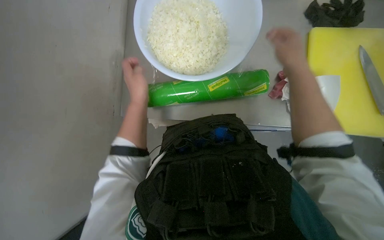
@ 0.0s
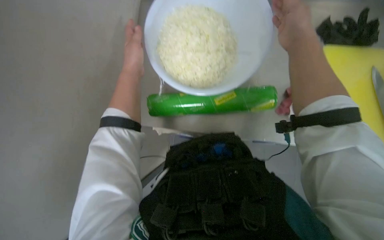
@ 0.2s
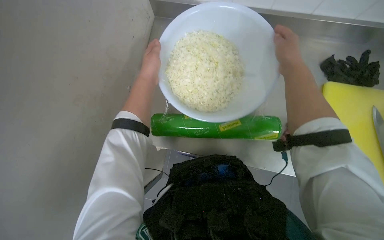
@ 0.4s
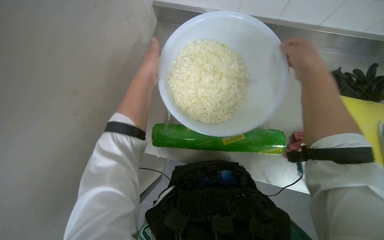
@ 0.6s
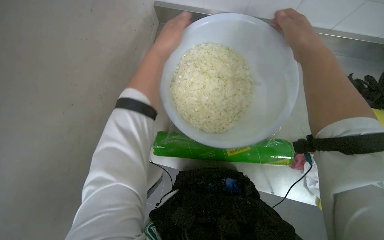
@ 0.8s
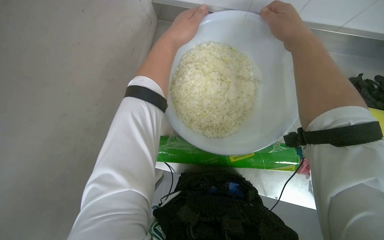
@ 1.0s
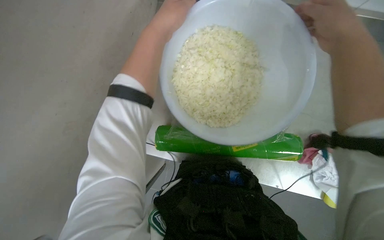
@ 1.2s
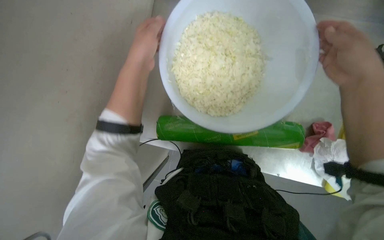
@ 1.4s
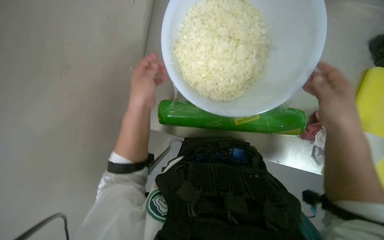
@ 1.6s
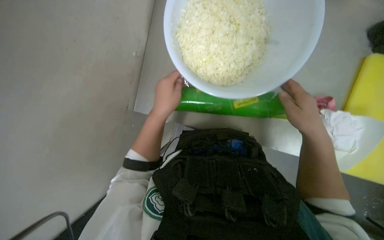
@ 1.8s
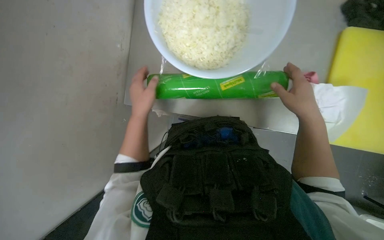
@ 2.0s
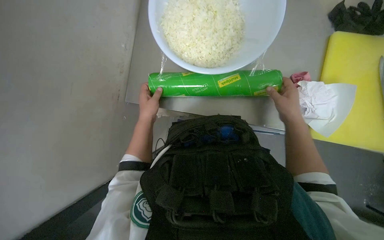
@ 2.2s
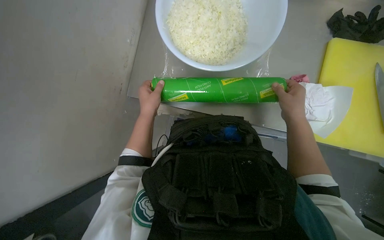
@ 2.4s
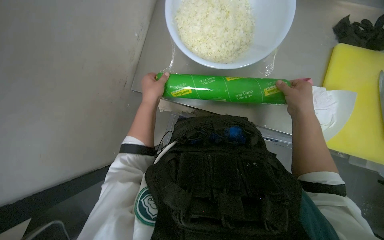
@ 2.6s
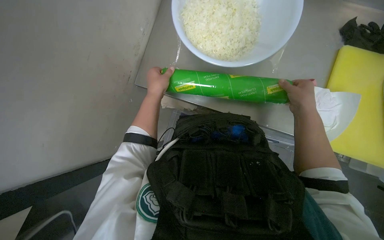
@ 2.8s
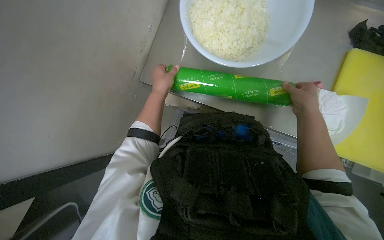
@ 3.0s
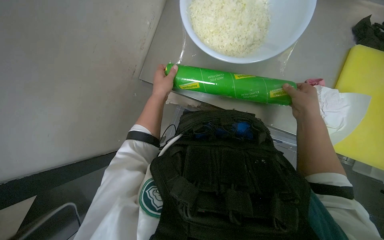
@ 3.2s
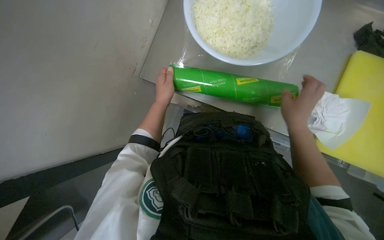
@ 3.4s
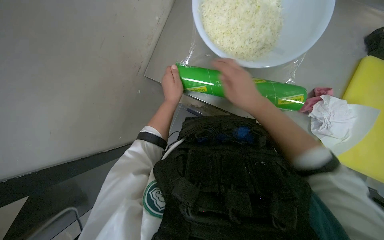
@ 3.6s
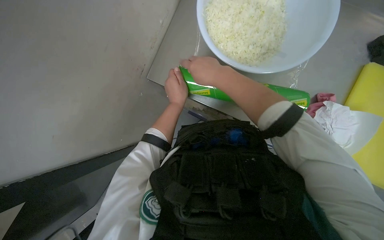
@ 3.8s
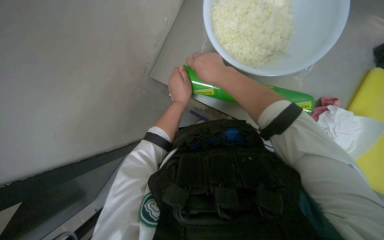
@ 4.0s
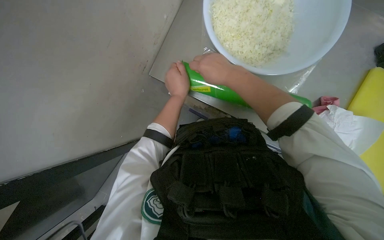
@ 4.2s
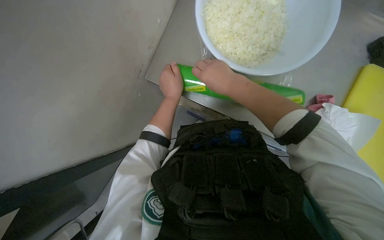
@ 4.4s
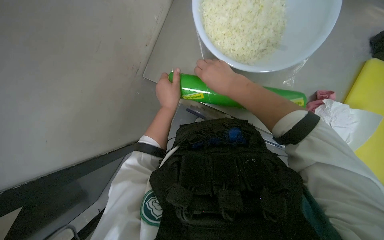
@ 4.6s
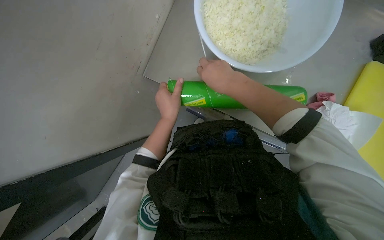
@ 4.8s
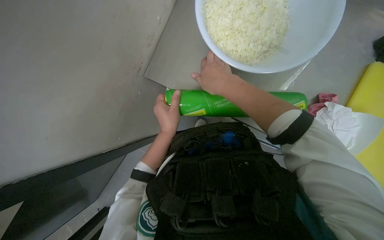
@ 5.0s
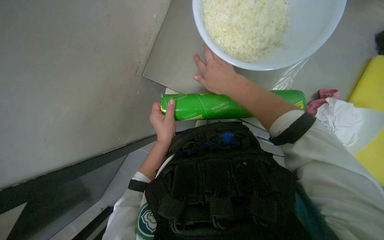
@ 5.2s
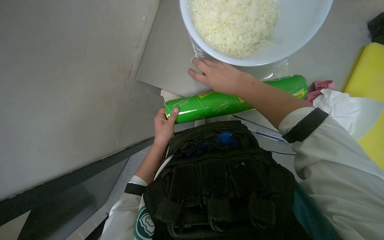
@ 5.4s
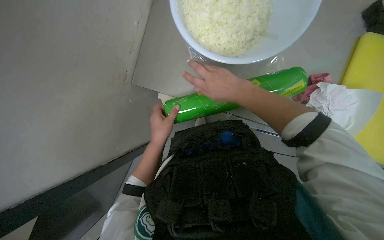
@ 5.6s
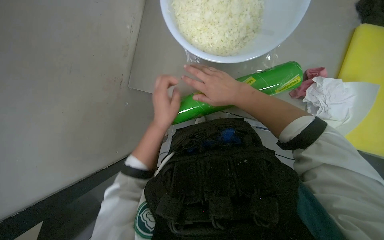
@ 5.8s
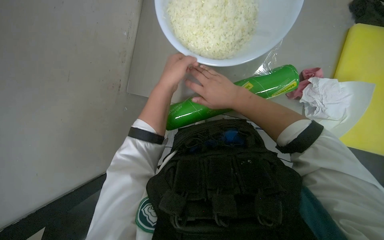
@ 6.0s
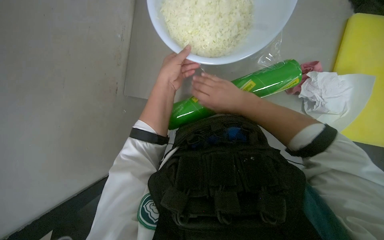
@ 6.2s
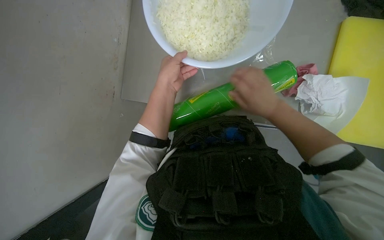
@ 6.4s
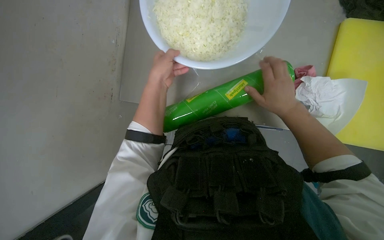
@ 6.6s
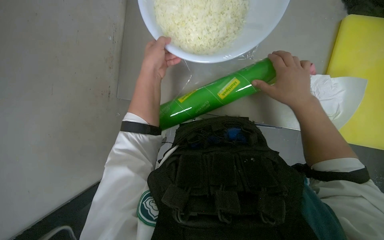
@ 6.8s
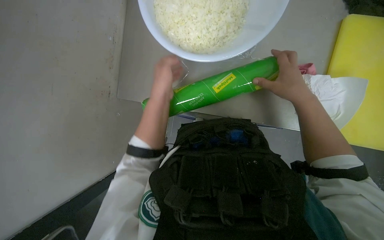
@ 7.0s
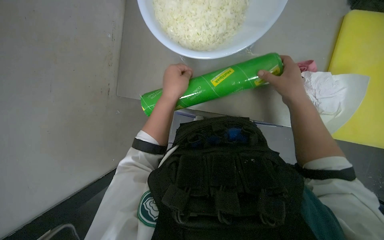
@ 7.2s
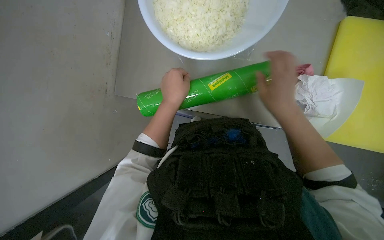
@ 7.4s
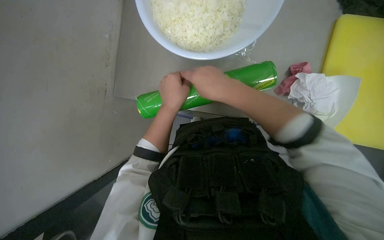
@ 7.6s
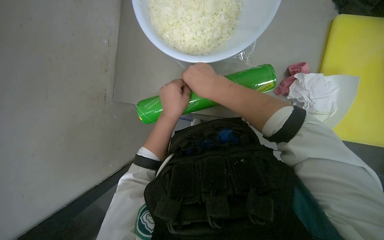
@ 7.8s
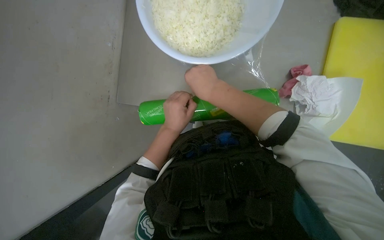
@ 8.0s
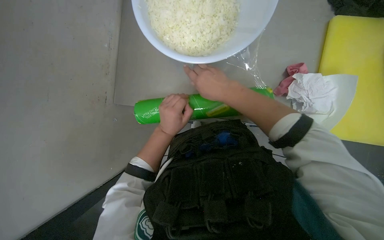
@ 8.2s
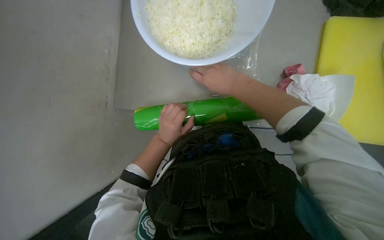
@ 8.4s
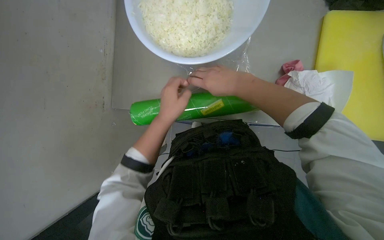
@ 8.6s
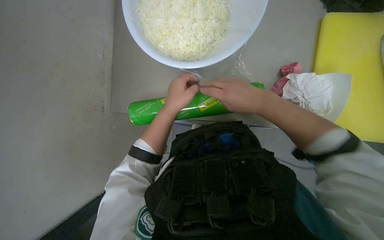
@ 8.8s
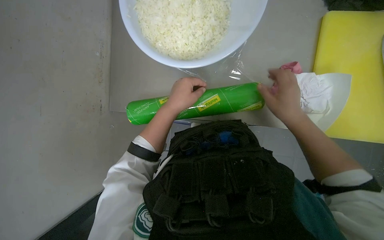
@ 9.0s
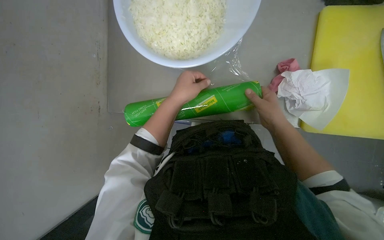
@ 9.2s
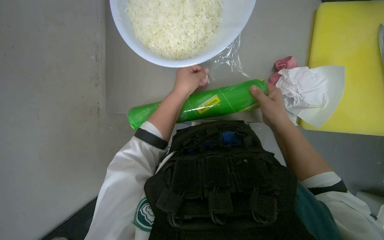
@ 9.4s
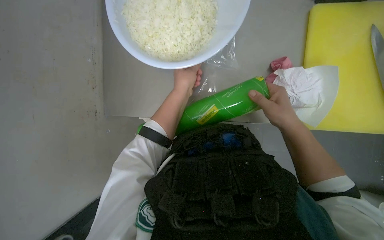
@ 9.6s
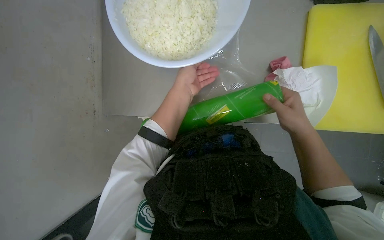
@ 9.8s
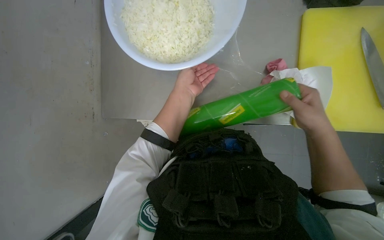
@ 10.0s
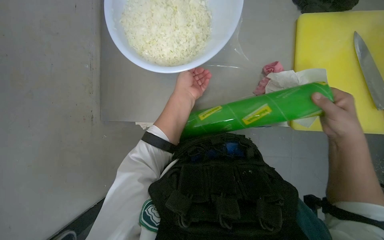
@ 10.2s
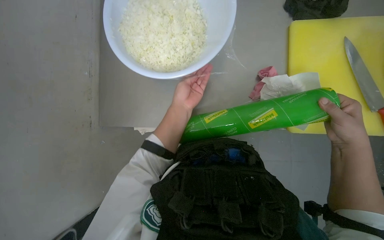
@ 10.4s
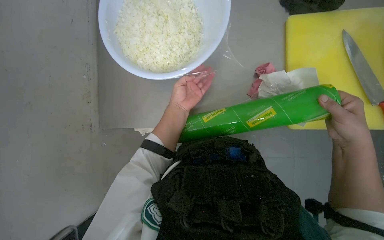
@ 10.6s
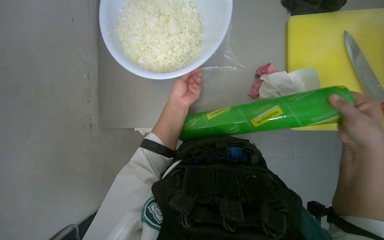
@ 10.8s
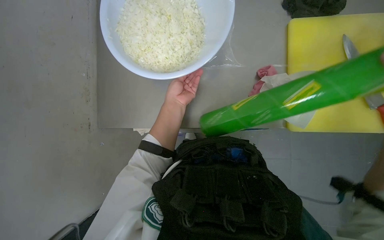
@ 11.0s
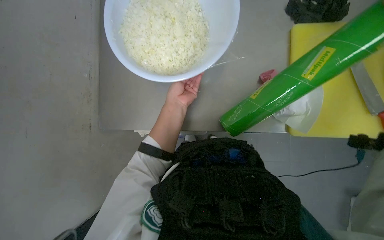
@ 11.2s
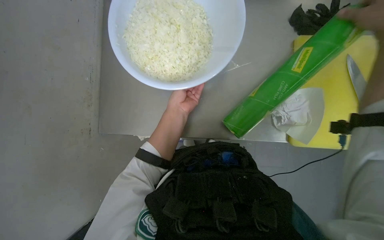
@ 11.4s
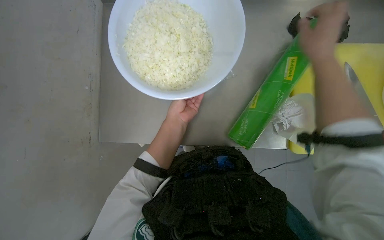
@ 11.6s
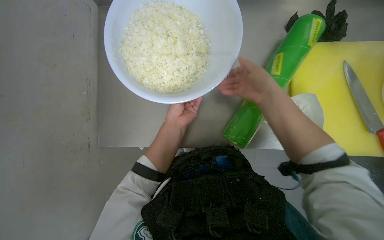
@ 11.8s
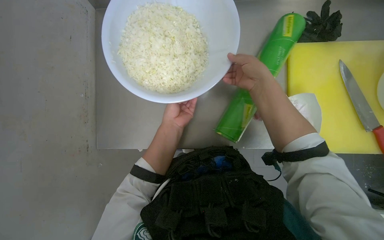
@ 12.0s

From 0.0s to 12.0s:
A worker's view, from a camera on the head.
Job: preparing food.
The whole recording: Covering bowl with plastic wrap. The worker unwraps plastic wrap and covers a bowl of chopped onions and other products.
From 0.0s to 1.6s: The left hand moves approximately 30 cm up the picture and comes back.
From 3.0s to 4.4s: The right hand goes roughly 25 cm to the left and up the picture.
From 4.4s to 6.0s: The left hand goes down the picture and returns, roughly 15 cm each way.
From 6.0s to 7.6s: The right hand goes approximately 10 cm nearer to the camera, and travels to the right and back again, some 20 cm each way. Meanwhile the left hand moves down the picture, some 10 cm.
From 7.6s to 9.0s: The left hand moves some 10 cm farther from the camera and comes back, while the right hand heads to the right, covering some 20 cm.
From 9.0s to 10.4s: The right hand moves to the right, approximately 15 cm.

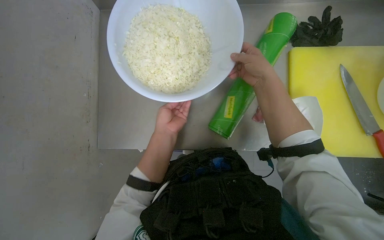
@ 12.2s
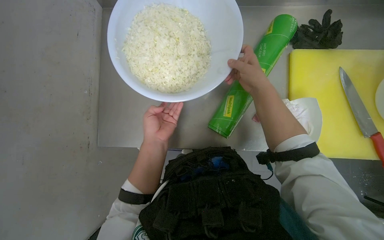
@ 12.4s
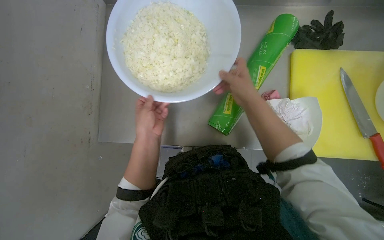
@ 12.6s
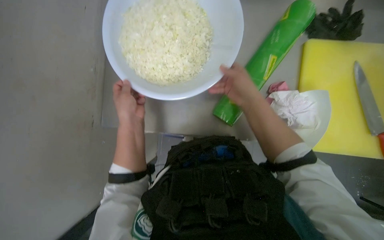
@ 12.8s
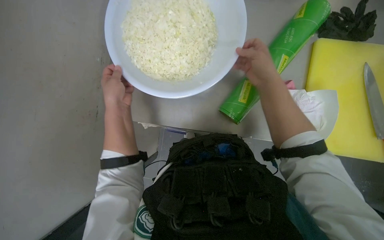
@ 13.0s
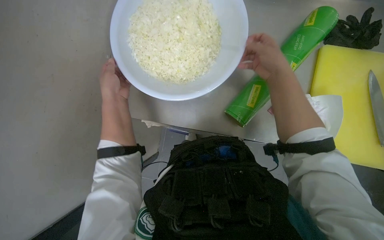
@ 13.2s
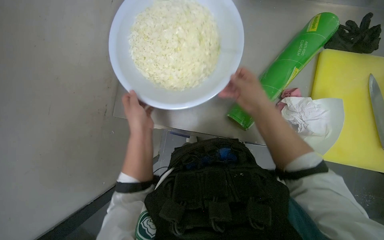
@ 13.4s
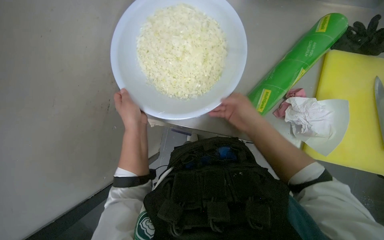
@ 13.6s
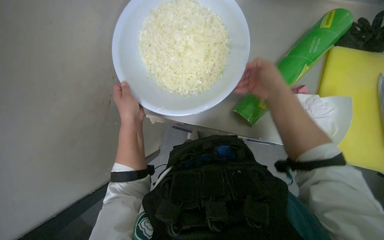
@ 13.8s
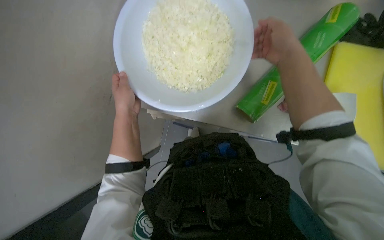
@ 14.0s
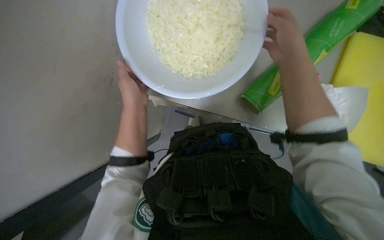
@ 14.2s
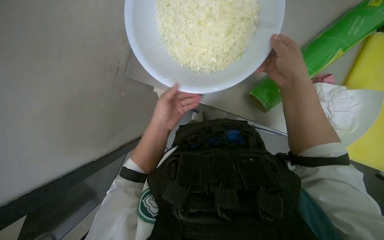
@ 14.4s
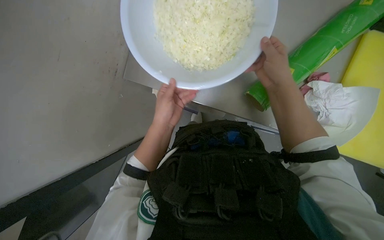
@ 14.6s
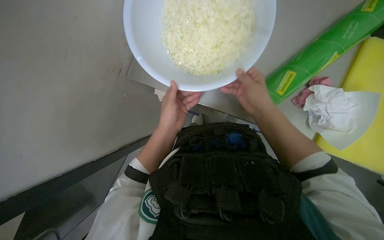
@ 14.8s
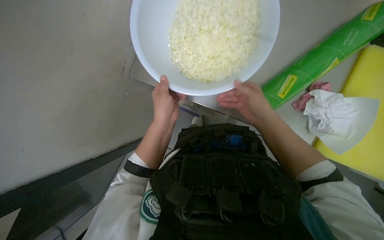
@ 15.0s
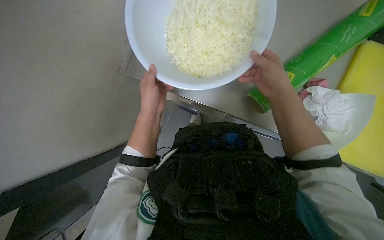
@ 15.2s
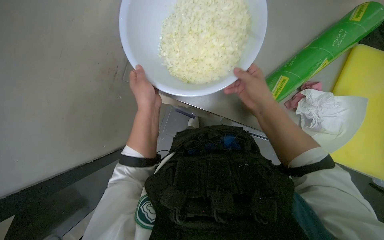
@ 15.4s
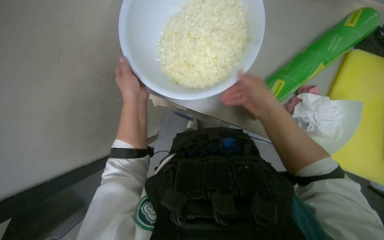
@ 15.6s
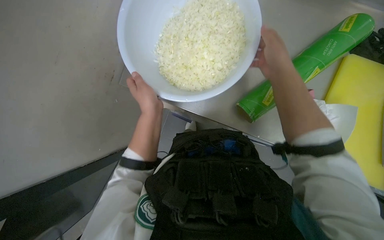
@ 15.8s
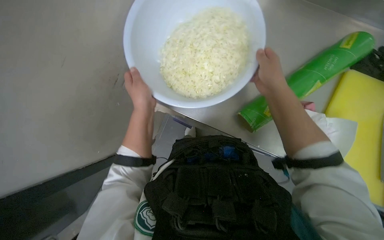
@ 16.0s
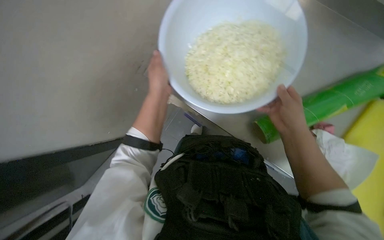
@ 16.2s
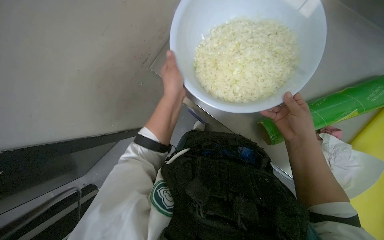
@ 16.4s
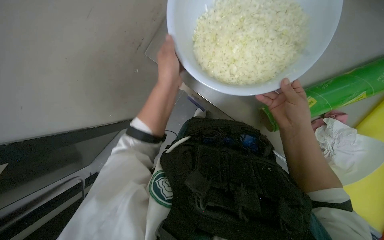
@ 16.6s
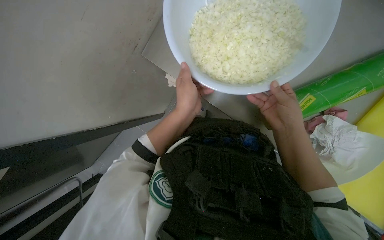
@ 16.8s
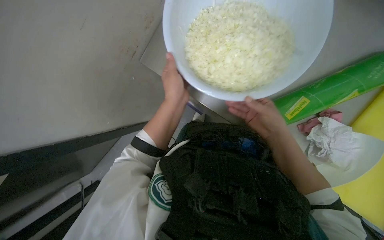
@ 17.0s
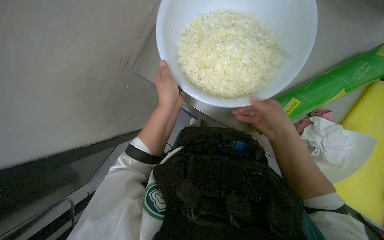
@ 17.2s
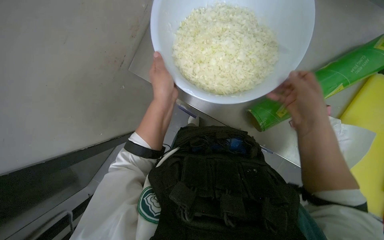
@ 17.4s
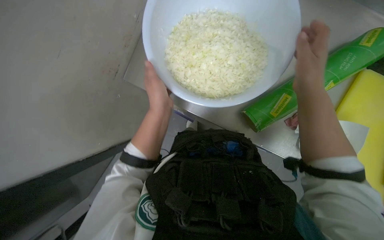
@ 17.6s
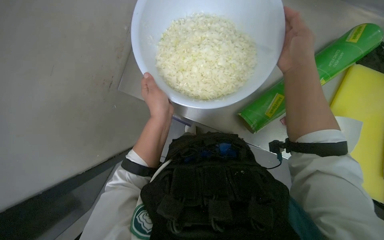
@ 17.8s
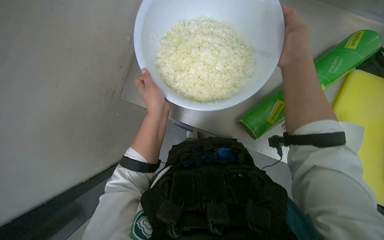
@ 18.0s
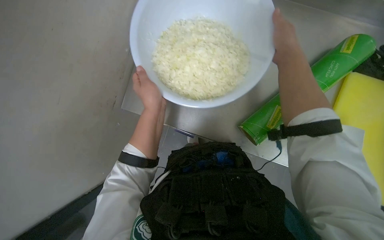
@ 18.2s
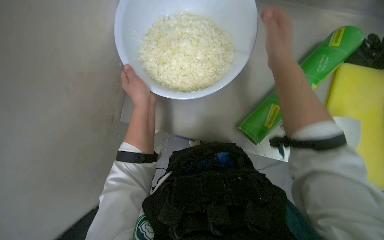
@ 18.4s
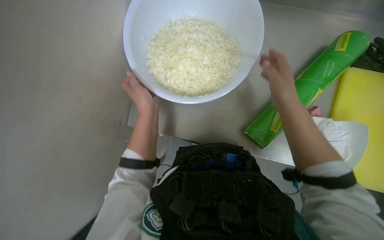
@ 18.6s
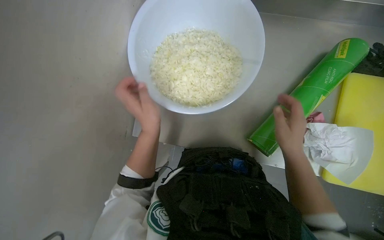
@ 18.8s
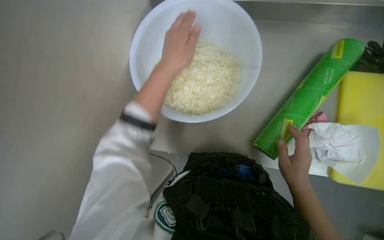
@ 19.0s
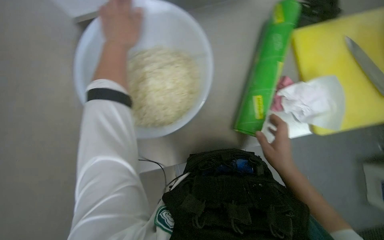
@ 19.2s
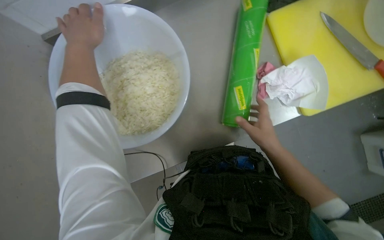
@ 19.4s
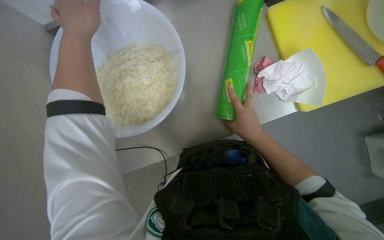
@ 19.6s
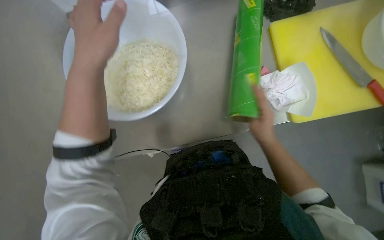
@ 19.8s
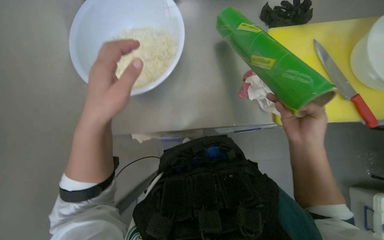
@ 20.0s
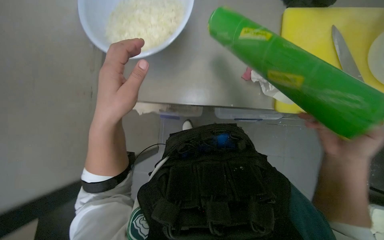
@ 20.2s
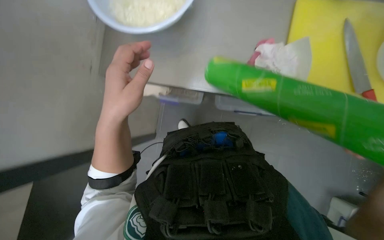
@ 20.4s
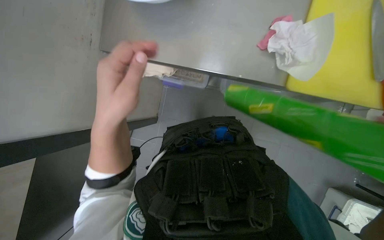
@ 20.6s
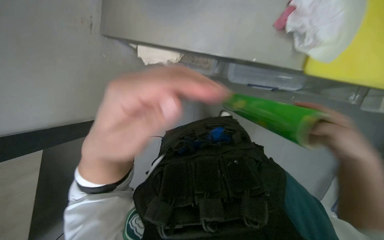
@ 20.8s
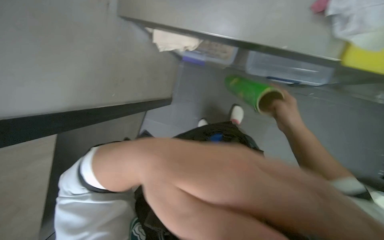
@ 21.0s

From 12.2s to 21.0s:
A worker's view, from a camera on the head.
Job: preparing food.
The whole recording: Covering bowl with plastic wrap. The worker unwraps plastic wrap and covers a bowl of chopped onions and other products.
From 12.2s to 13.6s: The right hand moves up and down the picture over some 15 cm, changing direction 2 times.
From 16.6s to 18.0s: The right hand moves up the picture and nearer to the camera, approximately 20 cm.
From 18.0s to 19.6s: Everything in view rotates roughly 40 degrees counterclockwise.
From 19.6s to 21.0s: The view tilts about 15 degrees downward.
